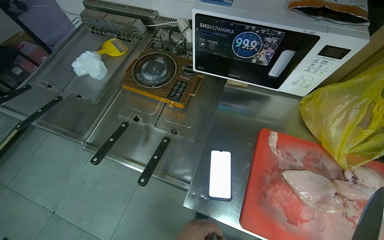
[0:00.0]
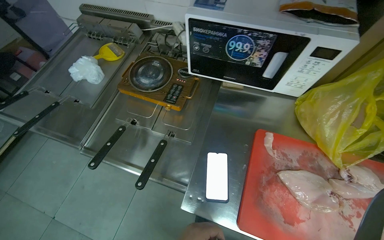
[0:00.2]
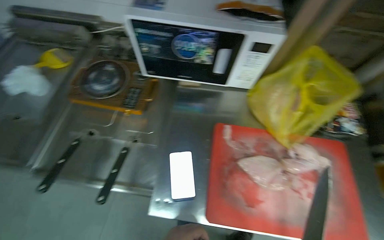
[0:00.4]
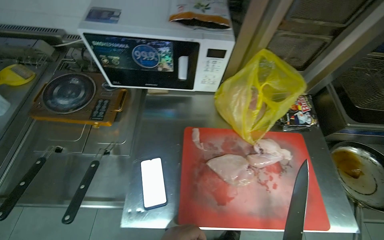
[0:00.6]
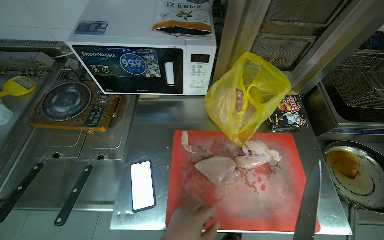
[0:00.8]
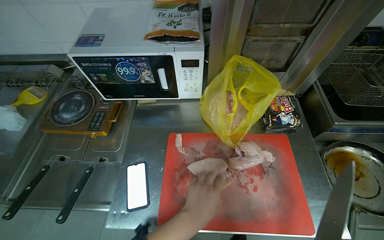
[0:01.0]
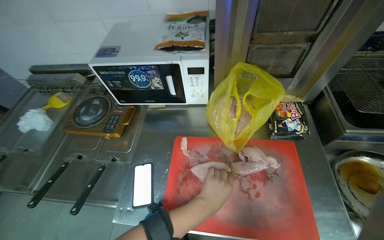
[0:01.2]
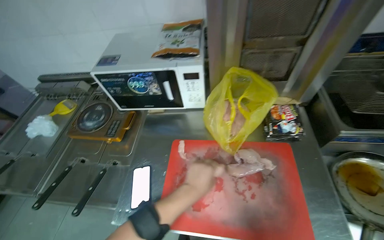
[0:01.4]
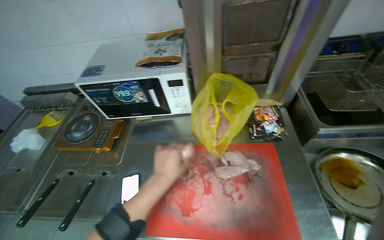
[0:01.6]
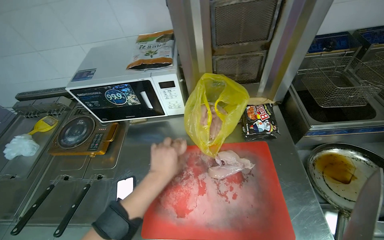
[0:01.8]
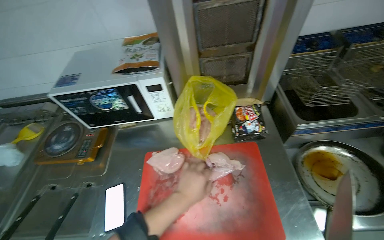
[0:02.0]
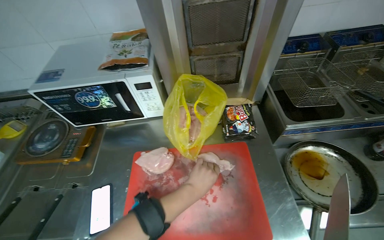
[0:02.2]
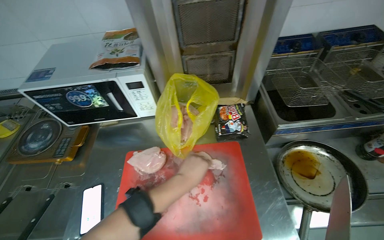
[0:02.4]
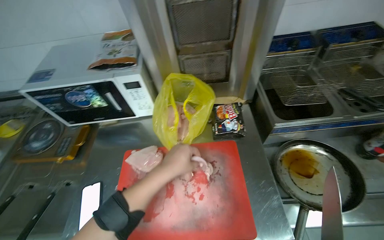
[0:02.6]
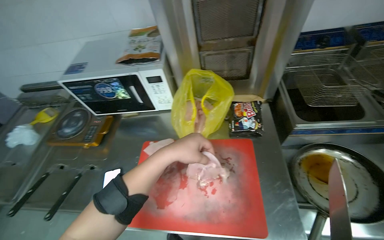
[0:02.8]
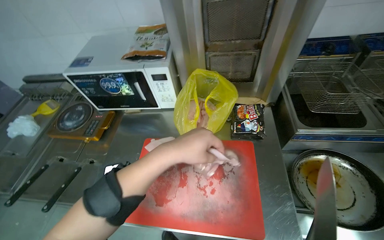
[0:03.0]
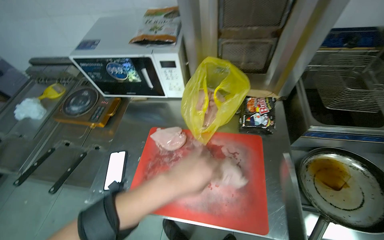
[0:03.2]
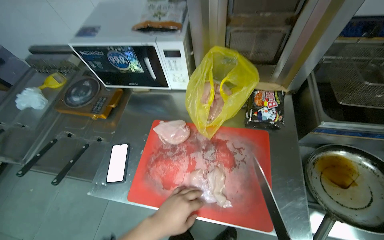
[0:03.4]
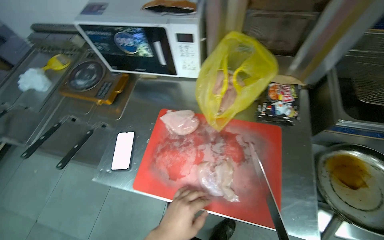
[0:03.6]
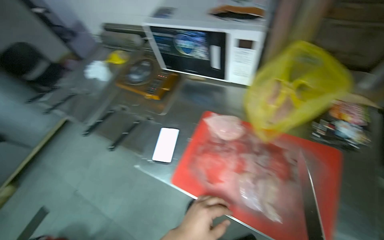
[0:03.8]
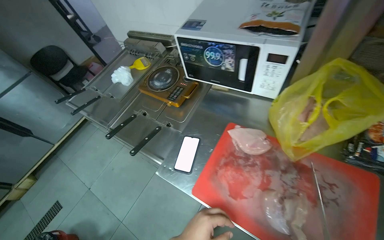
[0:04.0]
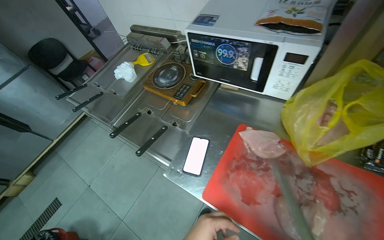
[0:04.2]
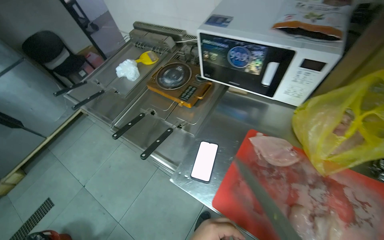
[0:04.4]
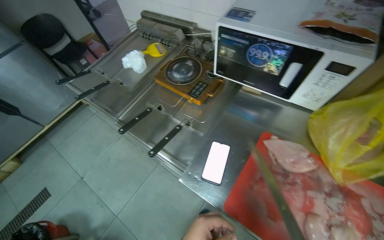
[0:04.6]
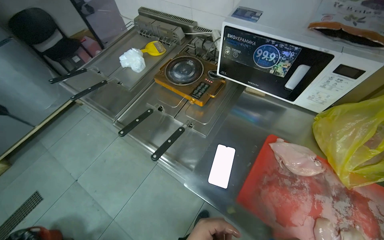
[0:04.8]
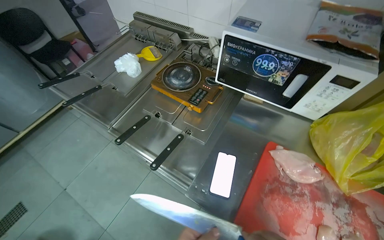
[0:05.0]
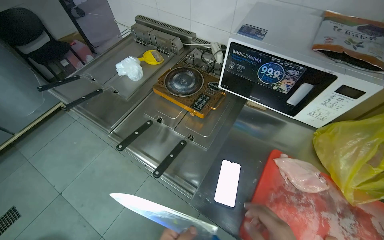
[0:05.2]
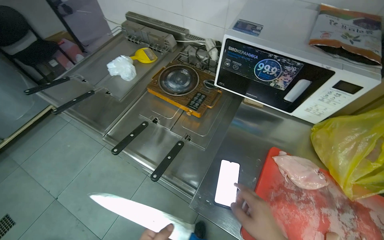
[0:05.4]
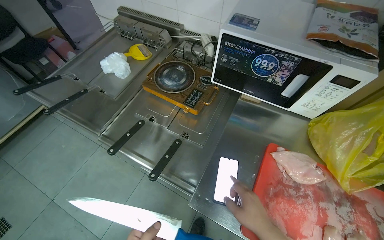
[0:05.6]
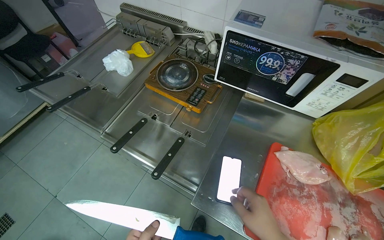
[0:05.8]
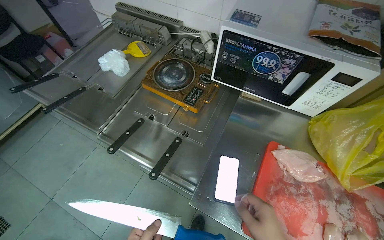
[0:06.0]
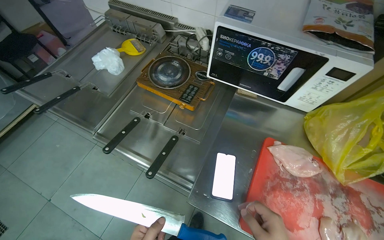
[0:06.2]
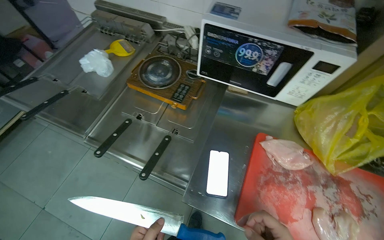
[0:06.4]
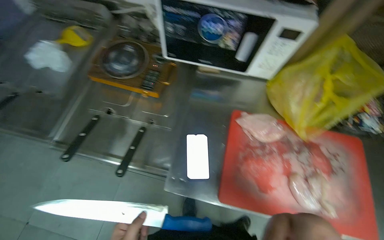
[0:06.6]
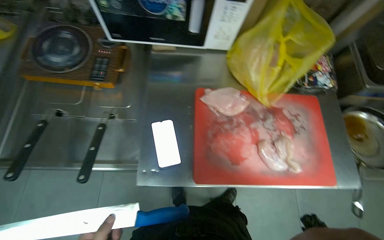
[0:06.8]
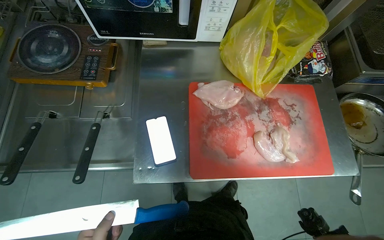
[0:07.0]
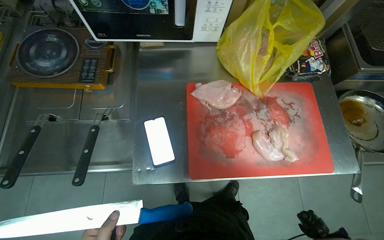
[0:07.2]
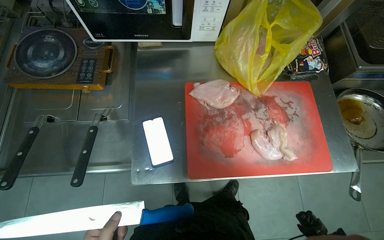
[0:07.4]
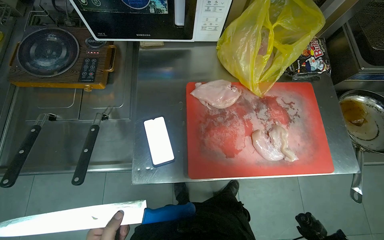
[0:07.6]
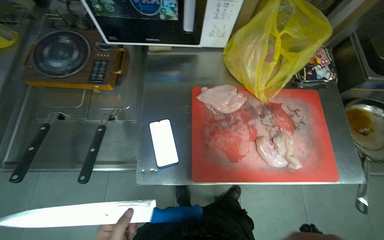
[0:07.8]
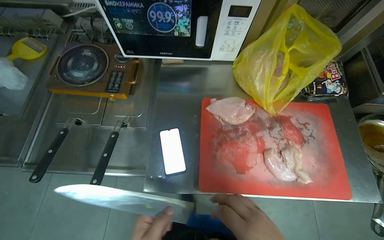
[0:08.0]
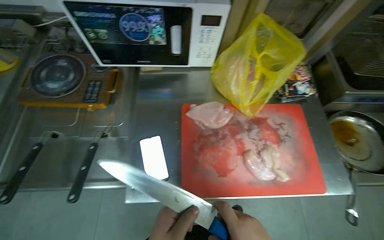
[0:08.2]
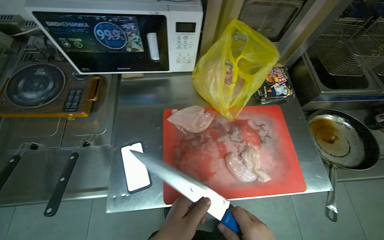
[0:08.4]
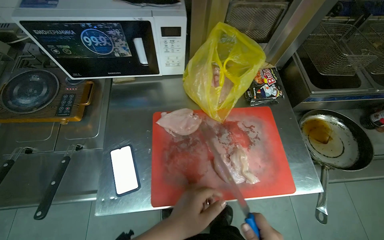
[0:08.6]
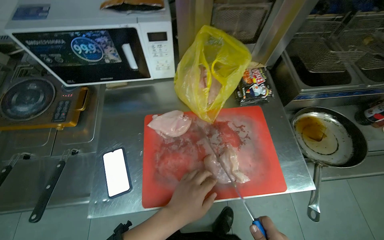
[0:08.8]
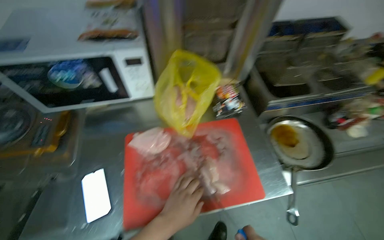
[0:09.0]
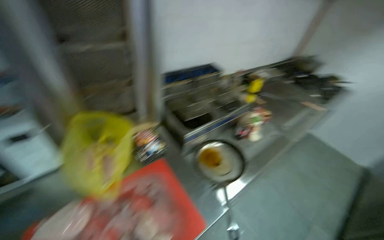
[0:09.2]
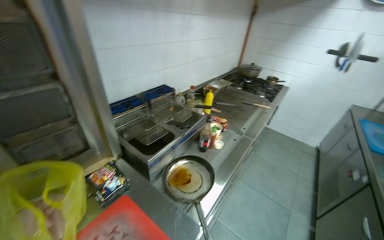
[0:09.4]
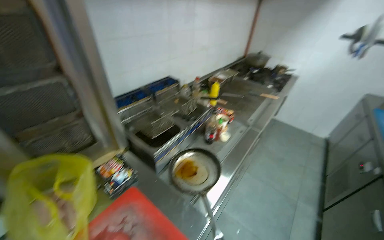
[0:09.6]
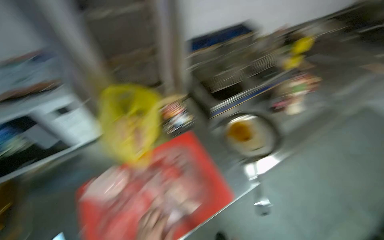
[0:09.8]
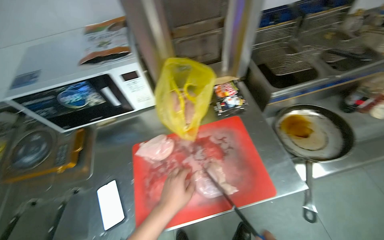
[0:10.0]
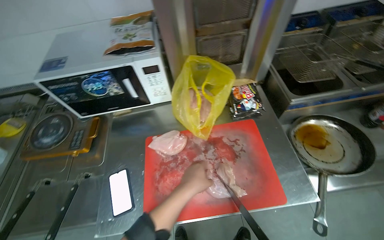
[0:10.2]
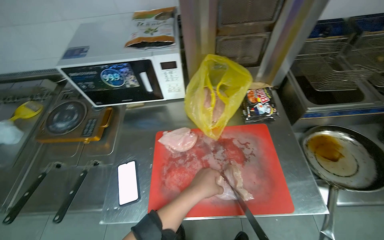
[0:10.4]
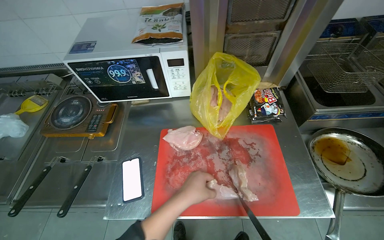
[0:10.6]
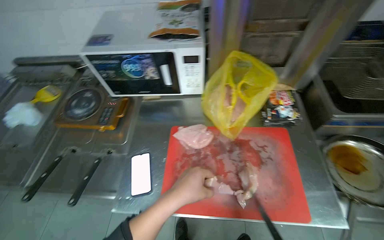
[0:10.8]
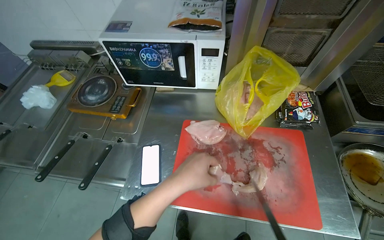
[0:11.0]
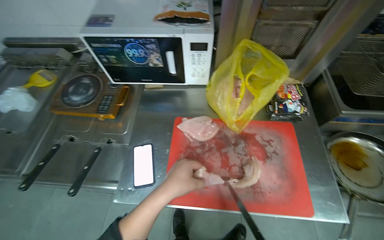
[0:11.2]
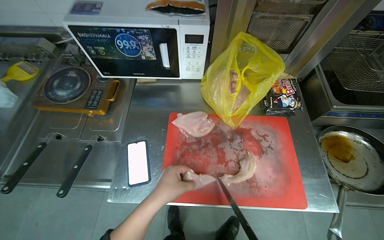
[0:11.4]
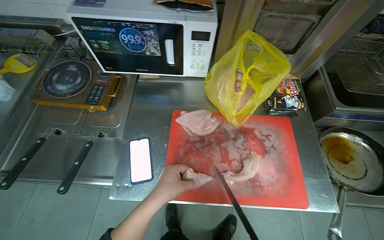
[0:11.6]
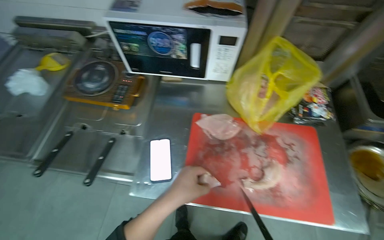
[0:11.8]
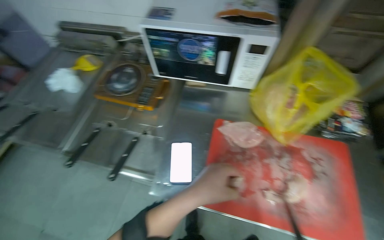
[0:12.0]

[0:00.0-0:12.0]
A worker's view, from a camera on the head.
Job: preparing food.
The whole recording: Cutting chicken on cutting board. The worker removes chicken from a bag and cuts it into pieces on a red cutting board.
0:00.0 to 0:01.6: The camera travels to the right, approximately 40 cm.
0:01.6 to 0:03.0: The left hand goes roughly 15 cm nearer to the camera and up the picture.
0:03.0 to 0:04.4: The head rotates about 25 degrees to the left.
0:06.0 to 0:07.6: The wearer's head swings about 30 degrees to the right. The view tilts roughly 15 degrees downward.
0:07.6 to 0:09.0: The camera pitches upward, by some 15 degrees.

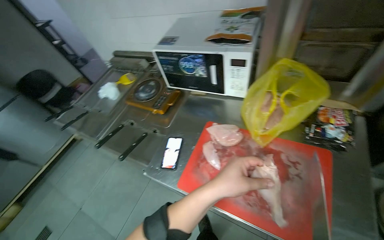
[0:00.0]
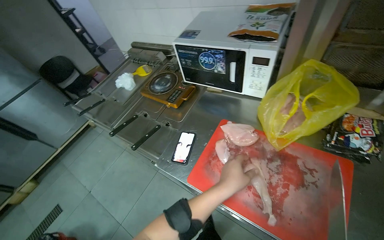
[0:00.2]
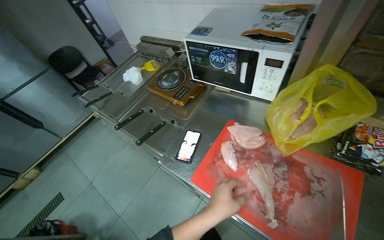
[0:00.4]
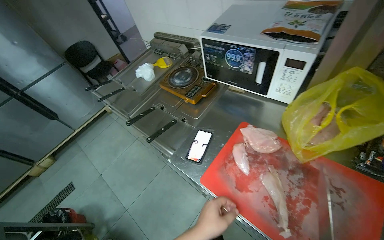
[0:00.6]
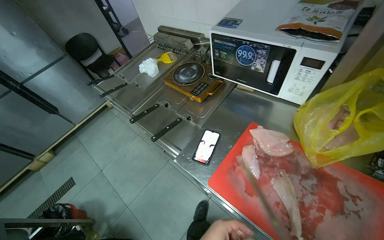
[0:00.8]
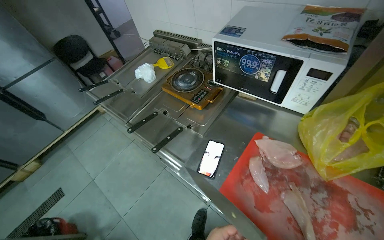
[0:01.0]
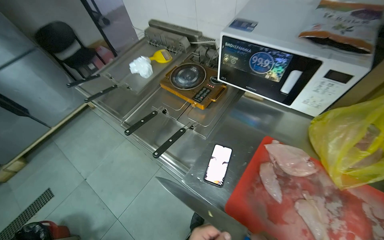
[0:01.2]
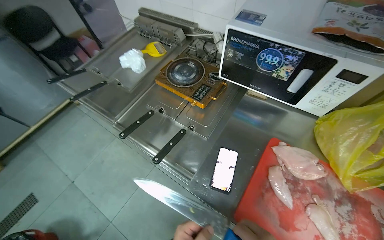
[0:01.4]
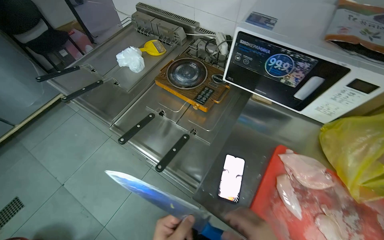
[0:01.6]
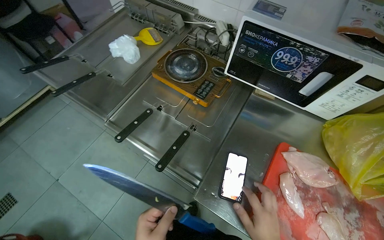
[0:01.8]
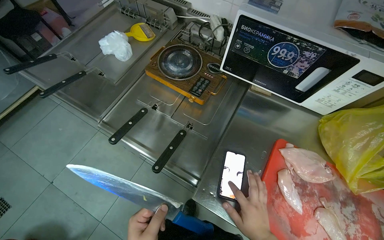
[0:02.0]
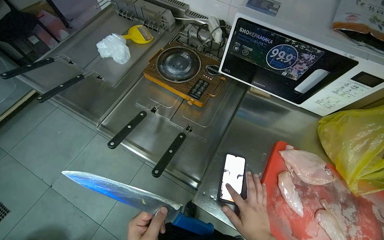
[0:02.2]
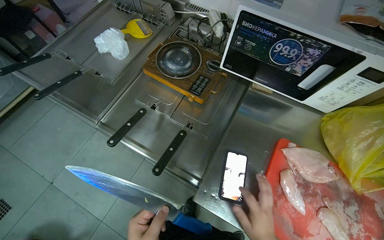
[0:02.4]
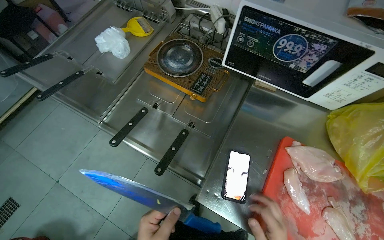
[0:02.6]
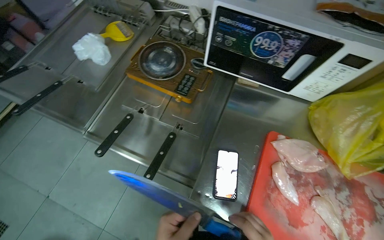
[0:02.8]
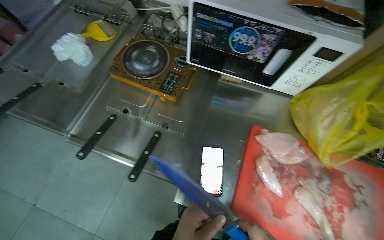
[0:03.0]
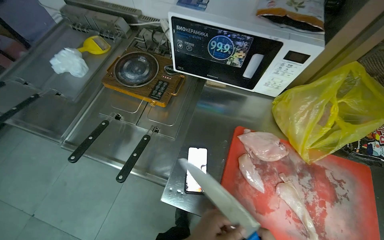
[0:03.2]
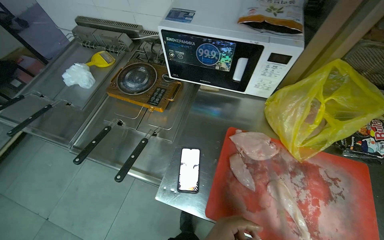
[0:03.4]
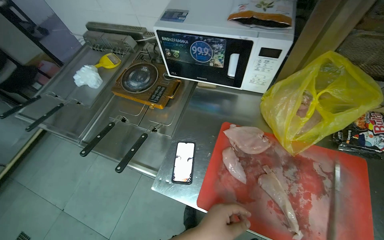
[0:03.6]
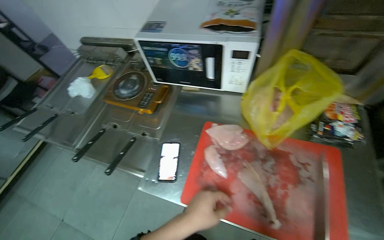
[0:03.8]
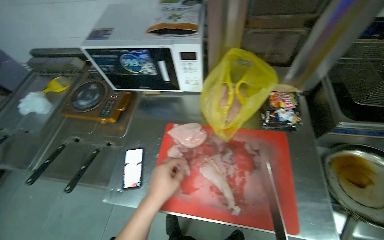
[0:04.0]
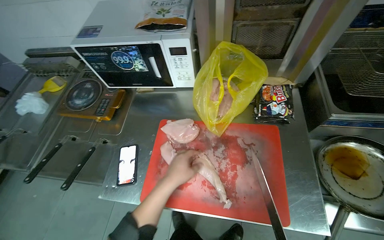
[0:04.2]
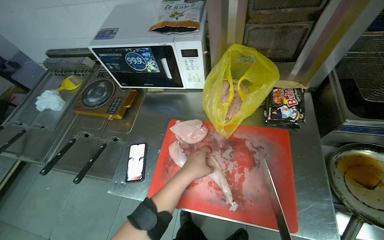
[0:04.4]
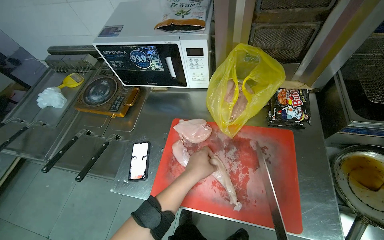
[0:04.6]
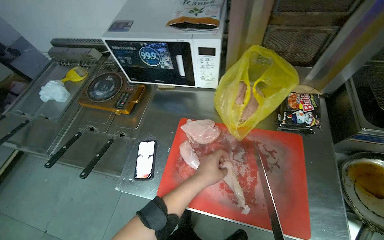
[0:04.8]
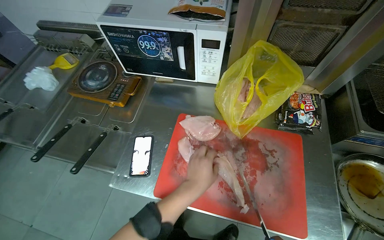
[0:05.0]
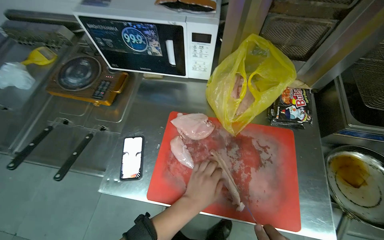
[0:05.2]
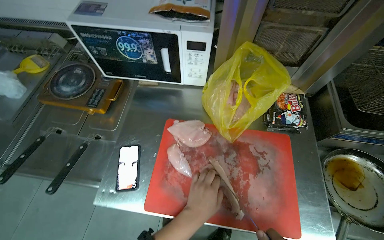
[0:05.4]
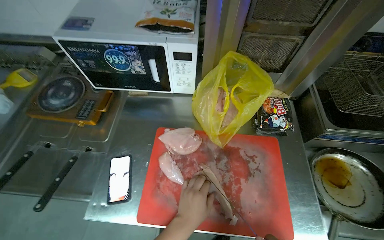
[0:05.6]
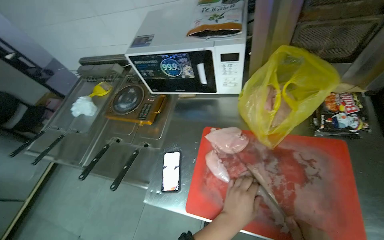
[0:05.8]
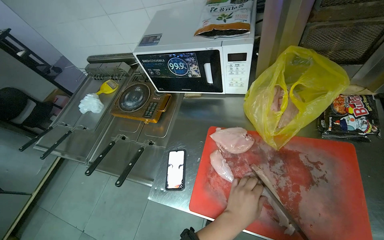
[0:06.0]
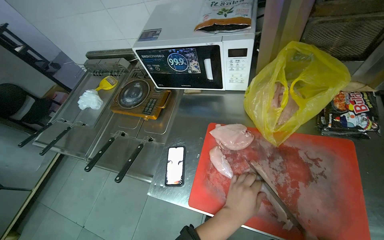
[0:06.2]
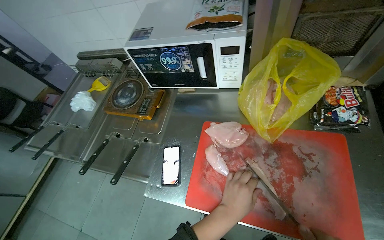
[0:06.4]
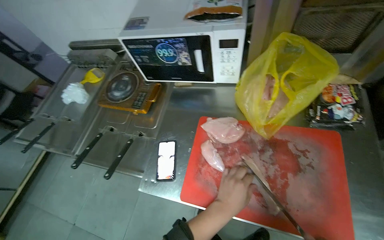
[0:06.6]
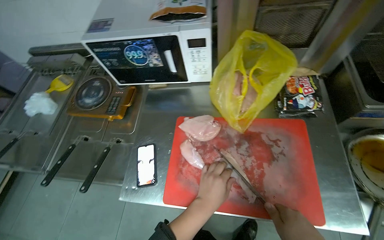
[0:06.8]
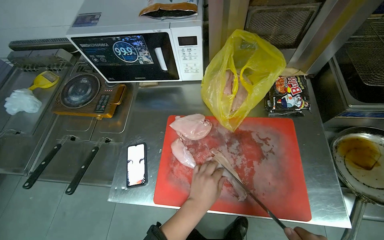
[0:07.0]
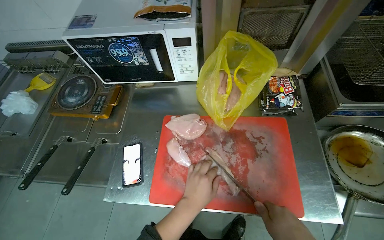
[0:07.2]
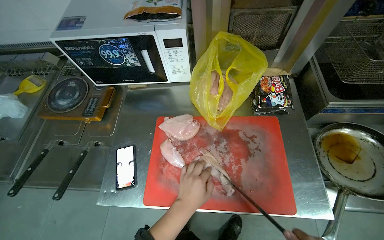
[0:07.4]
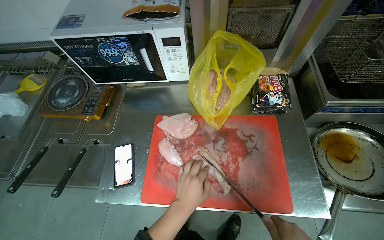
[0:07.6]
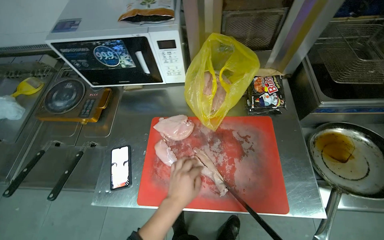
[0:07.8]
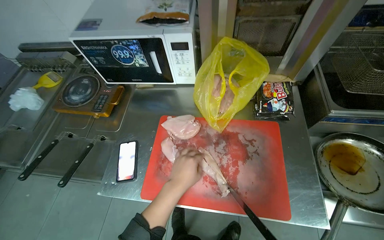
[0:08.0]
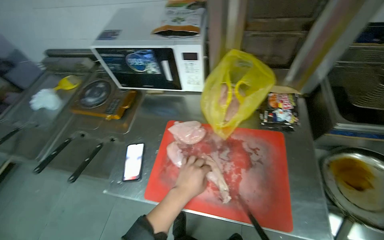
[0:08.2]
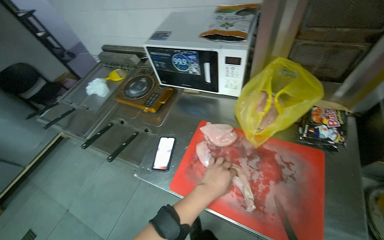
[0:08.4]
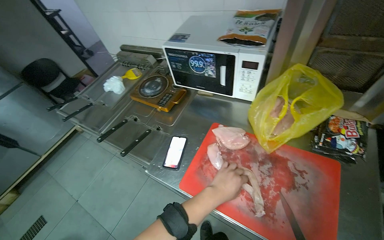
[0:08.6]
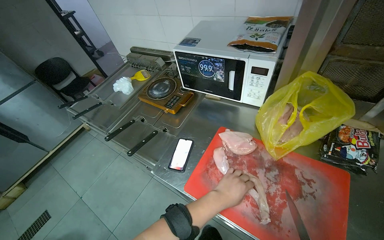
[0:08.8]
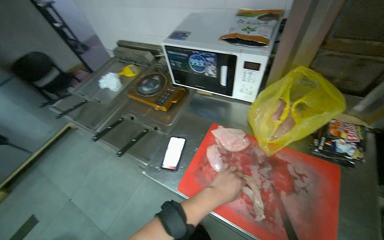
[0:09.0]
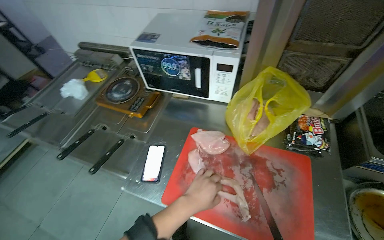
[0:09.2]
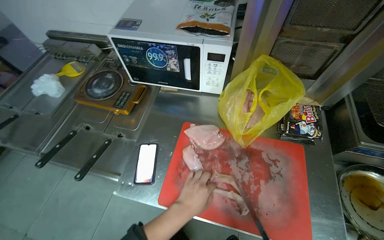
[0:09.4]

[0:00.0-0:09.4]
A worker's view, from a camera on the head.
Job: preparing food.
The whole recording: Cutting chicken on cutting board. The worker removes chicken from a bag and cuts it into pieces on a red cutting board.
0:00.0 to 0:01.6: The wearer moves roughly 40 cm.
